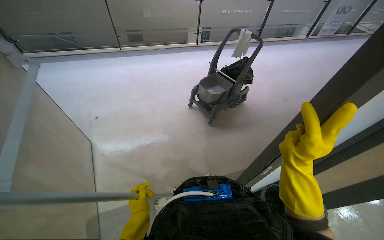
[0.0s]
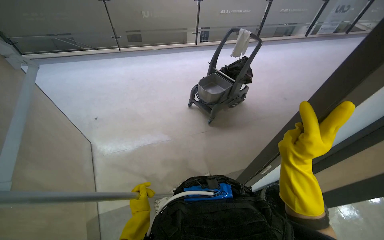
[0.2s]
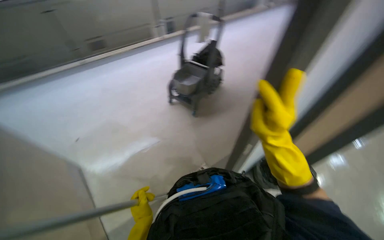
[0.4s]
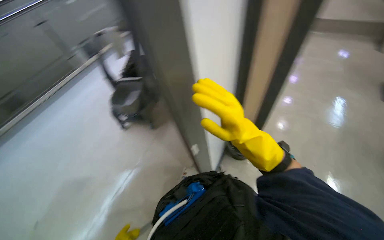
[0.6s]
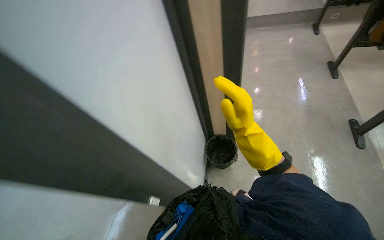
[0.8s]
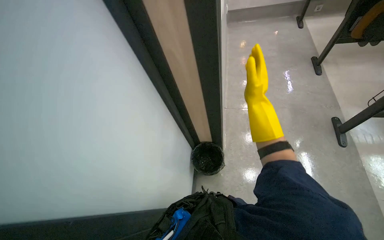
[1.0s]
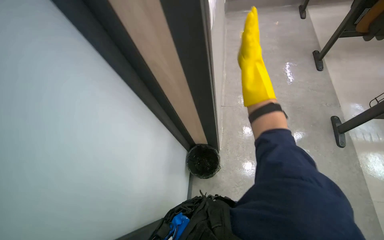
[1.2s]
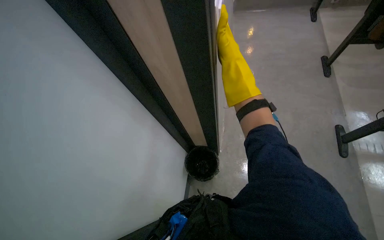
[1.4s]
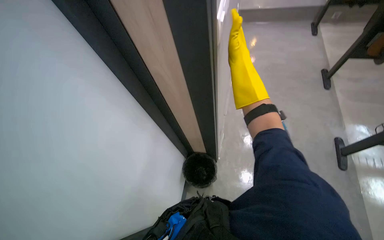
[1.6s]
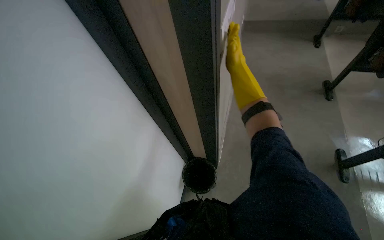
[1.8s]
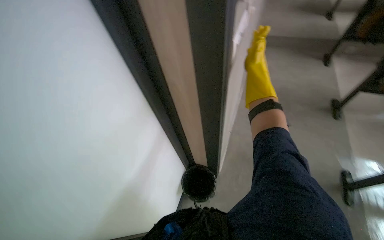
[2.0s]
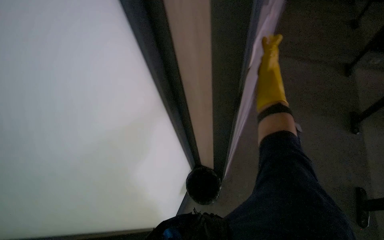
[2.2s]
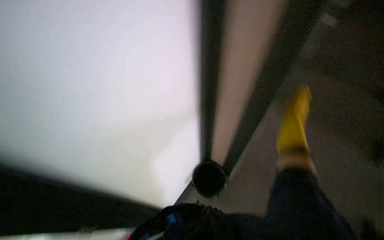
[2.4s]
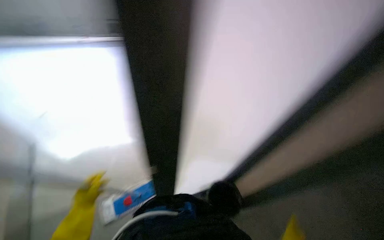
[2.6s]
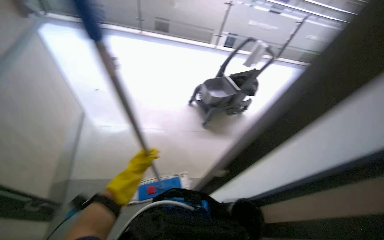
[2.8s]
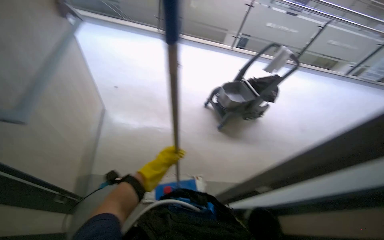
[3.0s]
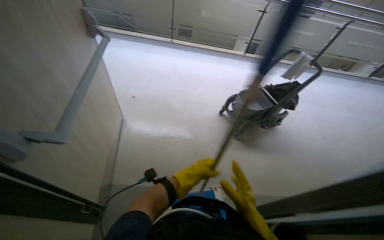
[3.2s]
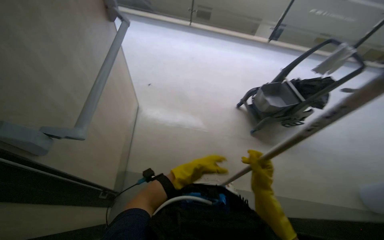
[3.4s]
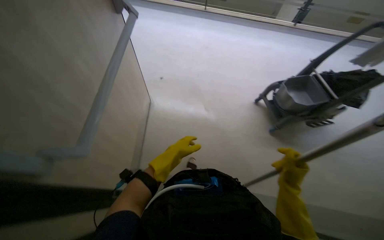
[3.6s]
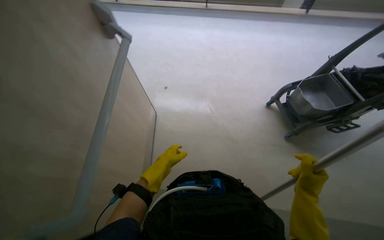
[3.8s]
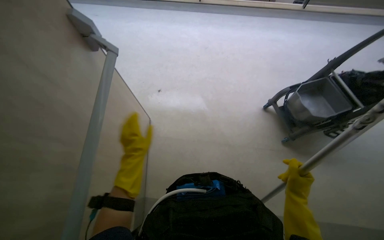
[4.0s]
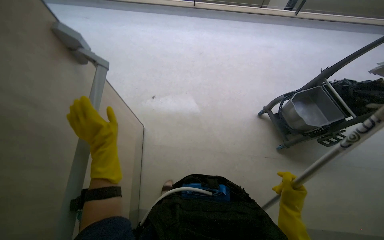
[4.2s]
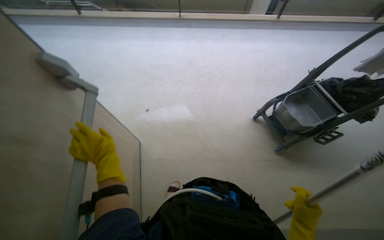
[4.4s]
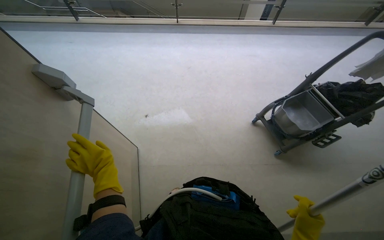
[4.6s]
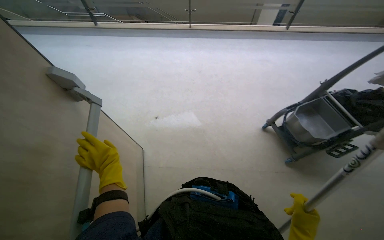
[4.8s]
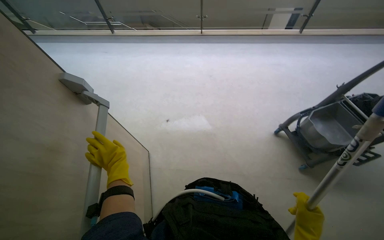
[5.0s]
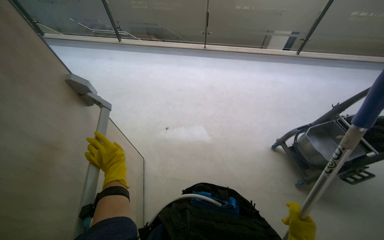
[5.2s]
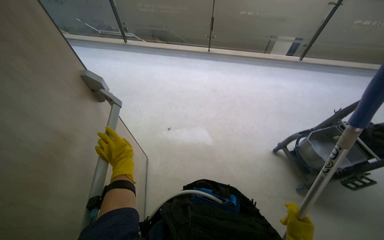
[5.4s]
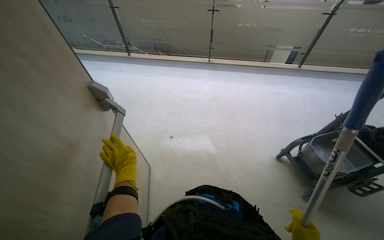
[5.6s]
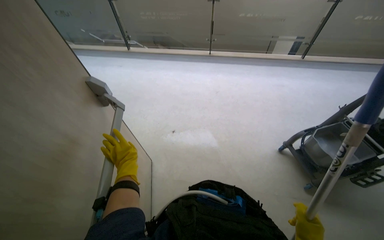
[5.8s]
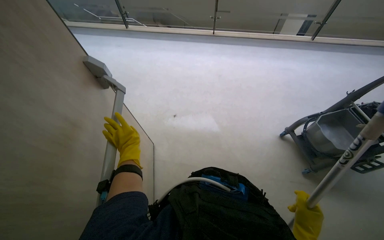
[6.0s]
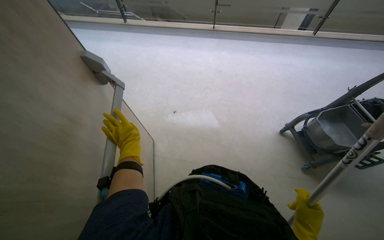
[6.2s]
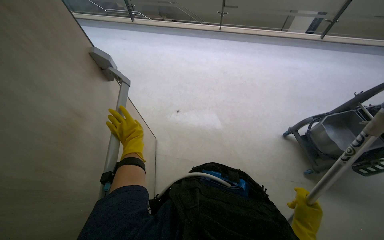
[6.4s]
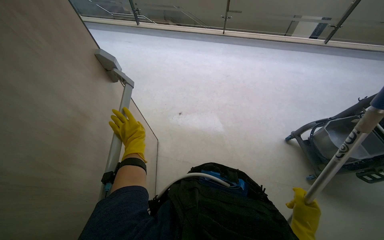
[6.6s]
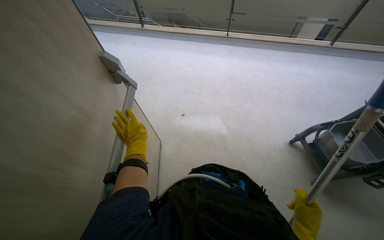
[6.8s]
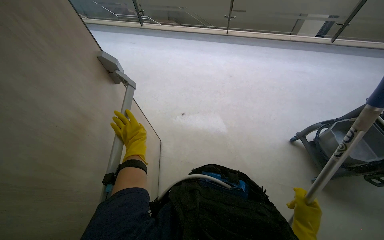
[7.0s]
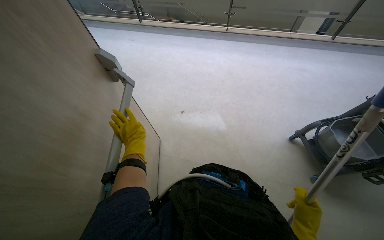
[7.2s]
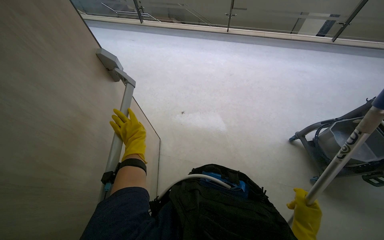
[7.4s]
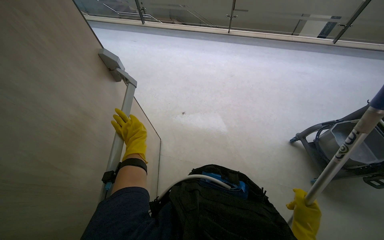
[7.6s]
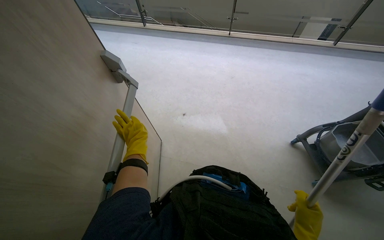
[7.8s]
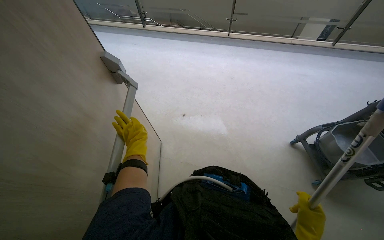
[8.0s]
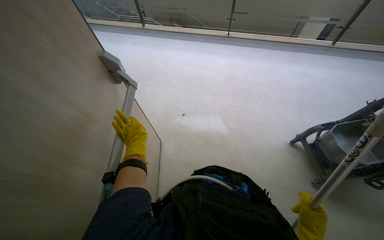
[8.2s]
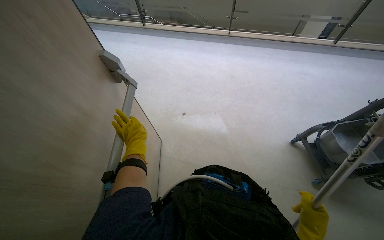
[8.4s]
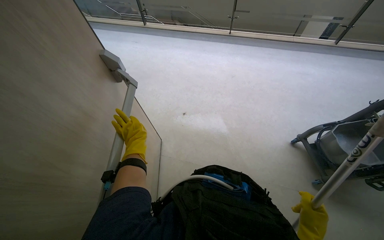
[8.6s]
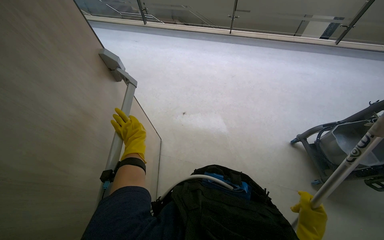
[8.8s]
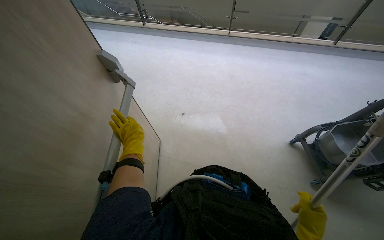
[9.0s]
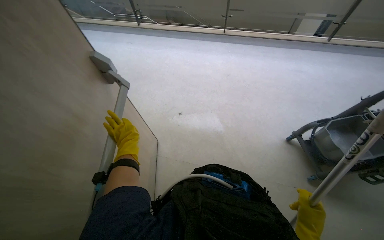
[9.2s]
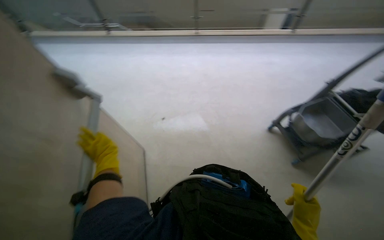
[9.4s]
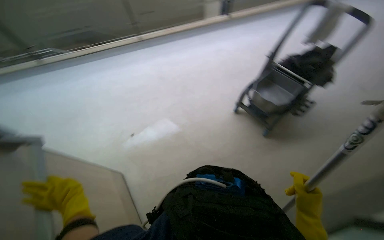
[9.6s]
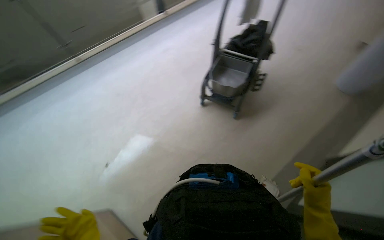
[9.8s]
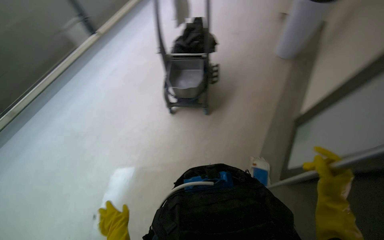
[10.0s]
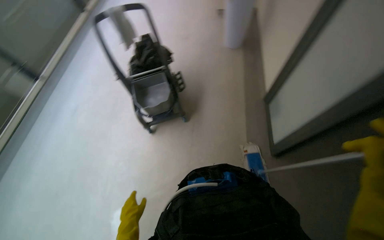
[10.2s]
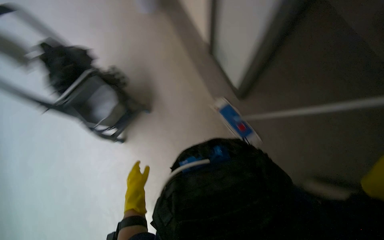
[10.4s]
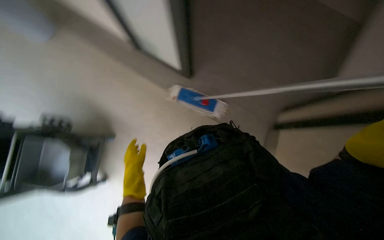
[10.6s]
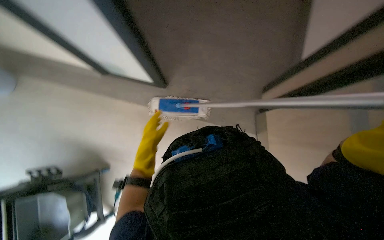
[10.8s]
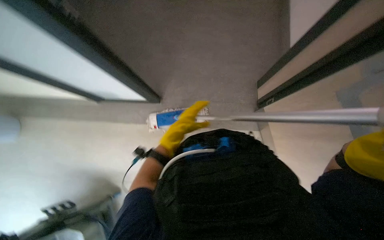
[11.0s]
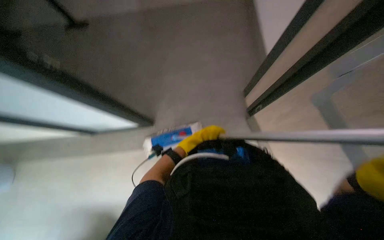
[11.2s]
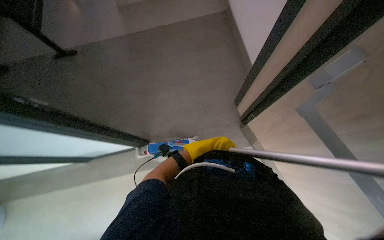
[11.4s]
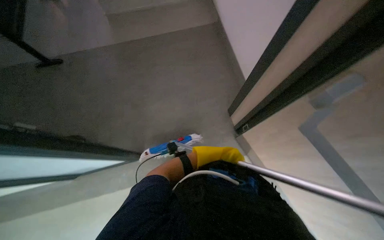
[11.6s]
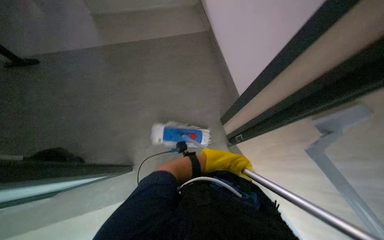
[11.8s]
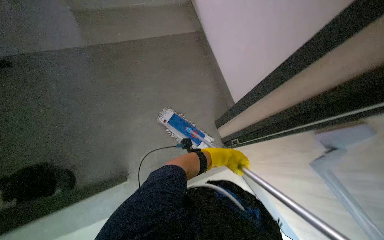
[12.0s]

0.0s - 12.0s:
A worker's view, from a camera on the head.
Job: wiping surfaces.
The whole recording: Cleaning various surfaces in hallway. The worker cleans the floor, walls, and ceiling surfaces using a mop and by hand.
0.0s - 1.6s: The head turns to the right by approximately 65 degrees.
9.0s - 10.4s: The wearer's head swings about 130 degrees to the right.
10.4s - 12.0s: The head turns to the right by some 45 degrees.

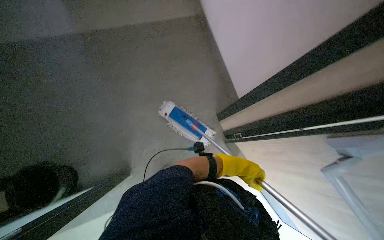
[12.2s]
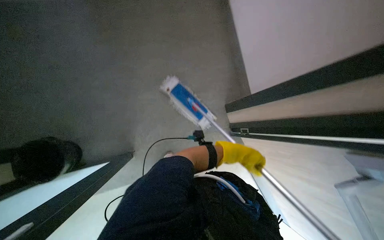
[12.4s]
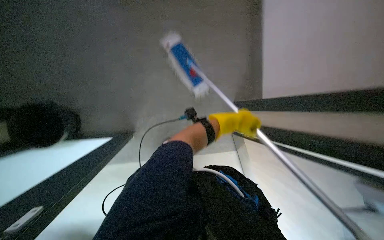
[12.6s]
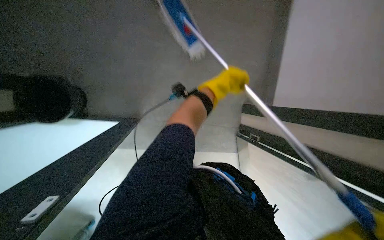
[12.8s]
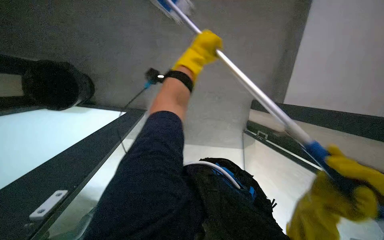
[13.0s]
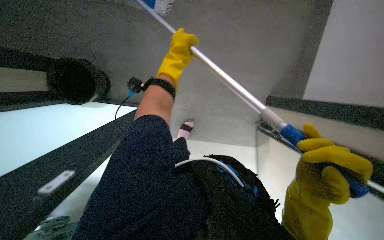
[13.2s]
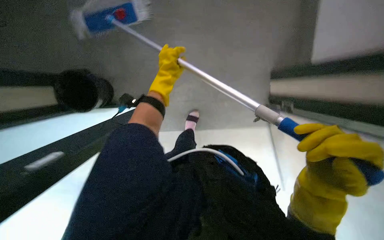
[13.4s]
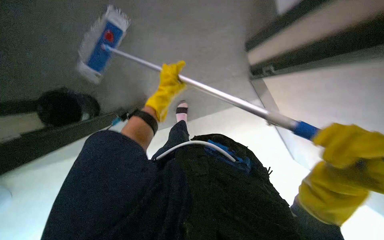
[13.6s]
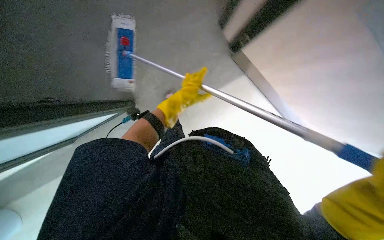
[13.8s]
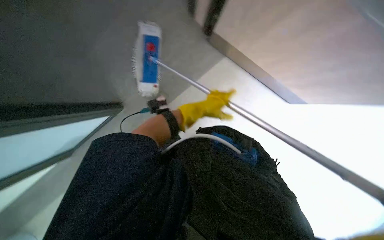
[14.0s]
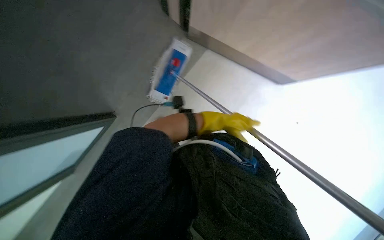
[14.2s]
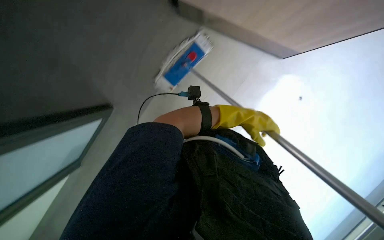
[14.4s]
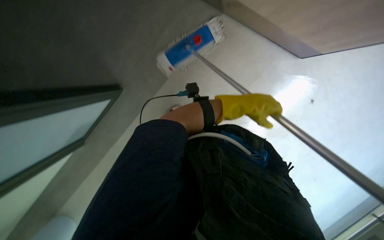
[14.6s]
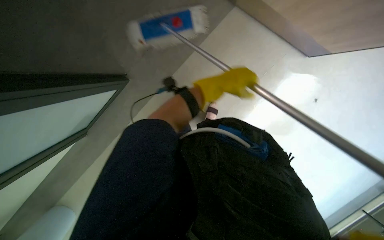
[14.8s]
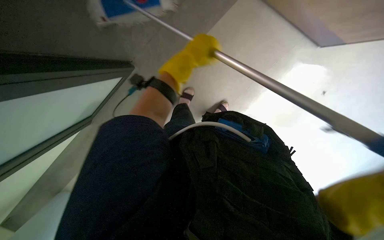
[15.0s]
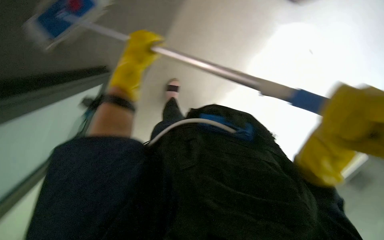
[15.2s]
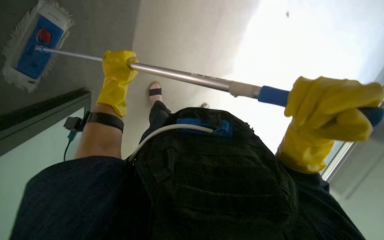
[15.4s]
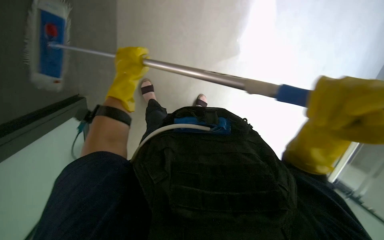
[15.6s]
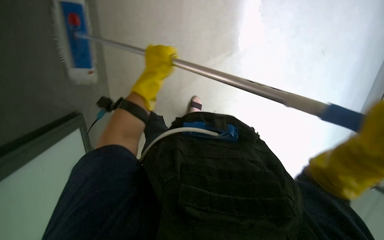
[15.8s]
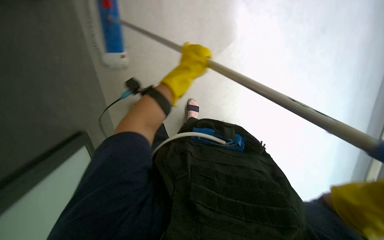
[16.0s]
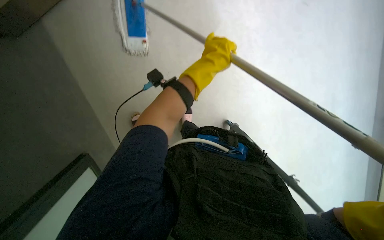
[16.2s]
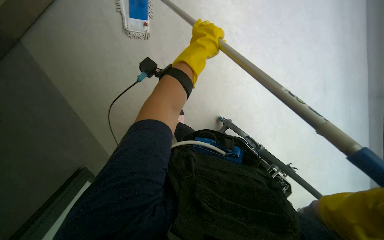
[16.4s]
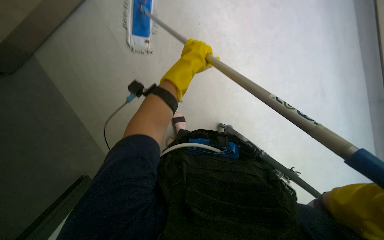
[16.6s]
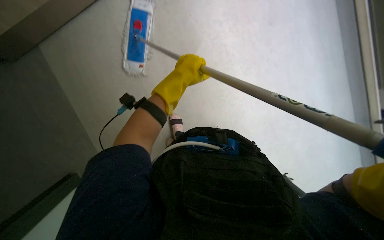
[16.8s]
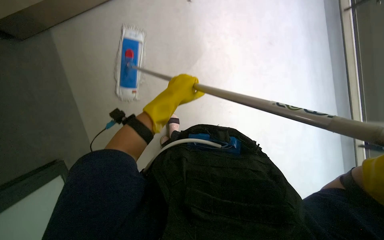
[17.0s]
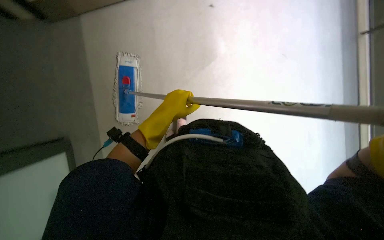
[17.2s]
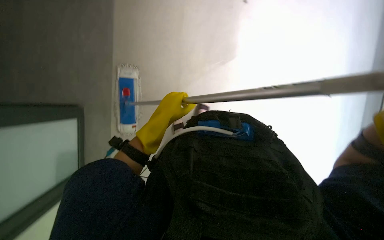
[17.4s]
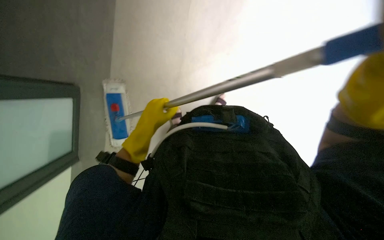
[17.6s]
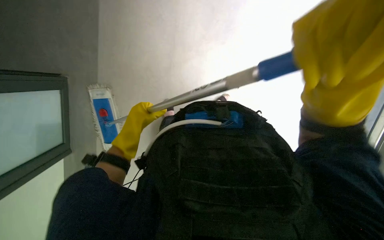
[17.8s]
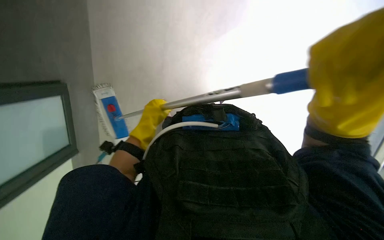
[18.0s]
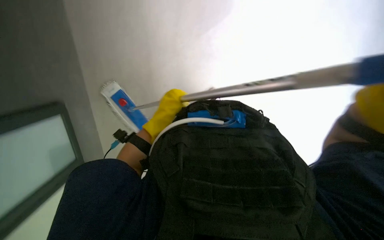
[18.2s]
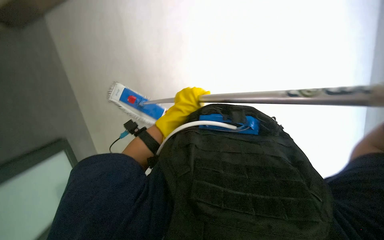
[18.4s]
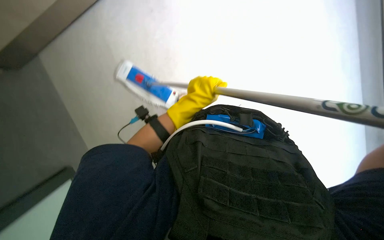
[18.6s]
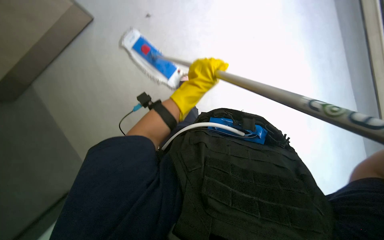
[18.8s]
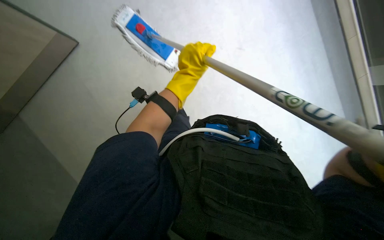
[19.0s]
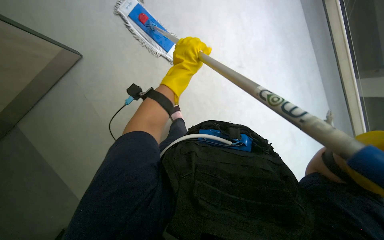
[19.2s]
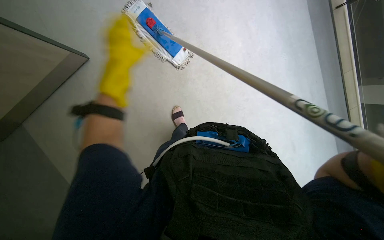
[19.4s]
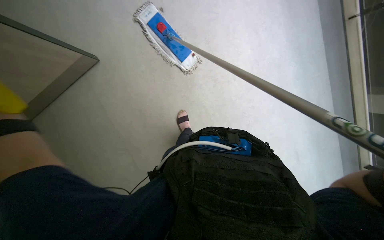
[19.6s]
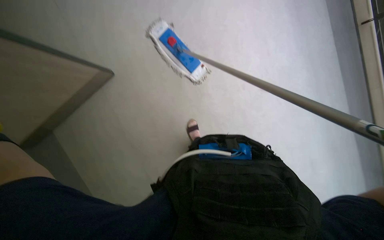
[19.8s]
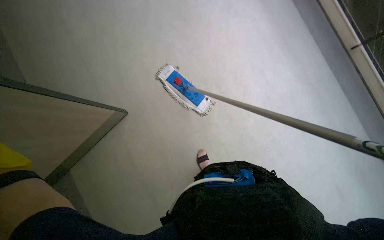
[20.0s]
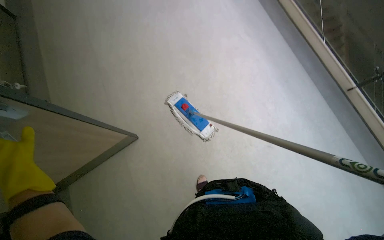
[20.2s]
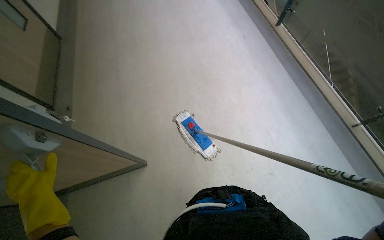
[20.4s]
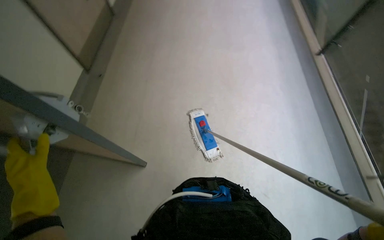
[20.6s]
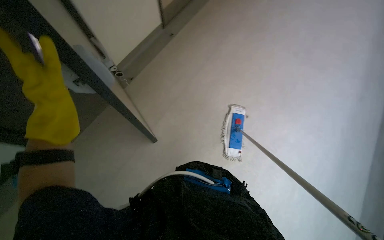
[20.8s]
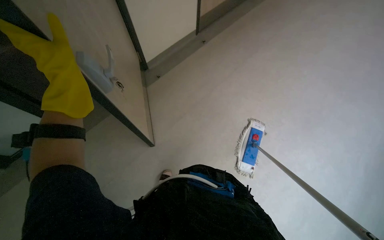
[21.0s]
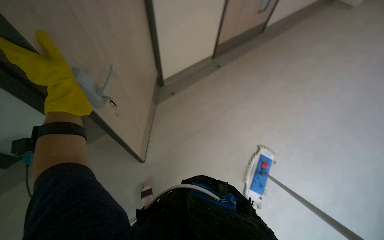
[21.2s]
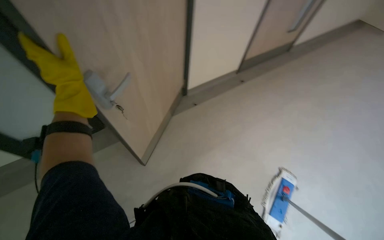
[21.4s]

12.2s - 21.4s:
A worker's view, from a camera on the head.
Job: wiping surfaces.
The whole recording: Cleaning various surfaces in hallway. The worker cleans the floor, walls, and ceiling surfaces using a mop and by hand.
12.2s - 13.8s: The view tilts some 25 degrees downward. The left hand heads nearer to the camera and to the left, covering some 25 cm.
13.8s - 15.2s: The left hand shifts about 10 cm to the left.
15.2s - 16.8s: The left hand moves to the right, some 10 cm.
16.8s - 18.4s: The wearer looks roughly 20 degrees further upward.
18.4s - 19.8s: The view tips upward by about 15 degrees.
19.8s - 21.4s: The wearer's head swings about 55 degrees to the left. The wearer looks approximately 50 degrees further upward.
